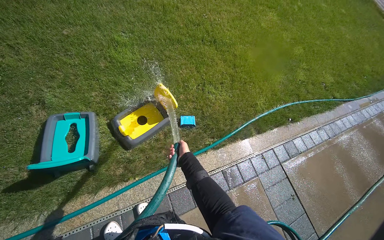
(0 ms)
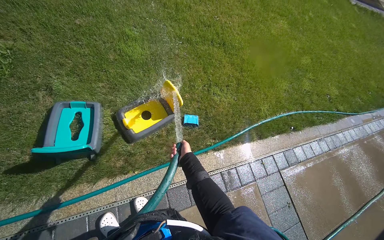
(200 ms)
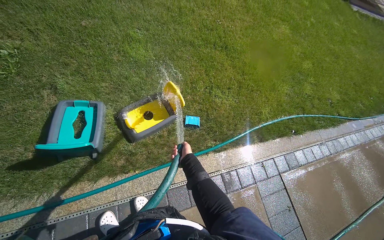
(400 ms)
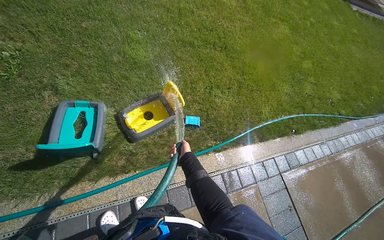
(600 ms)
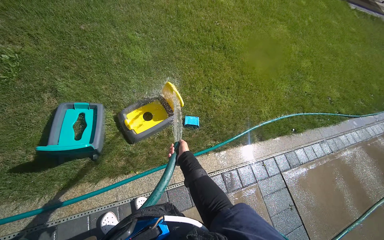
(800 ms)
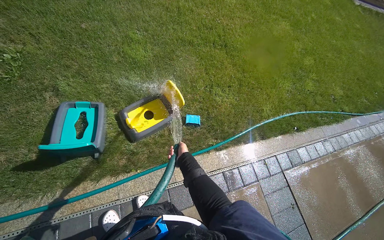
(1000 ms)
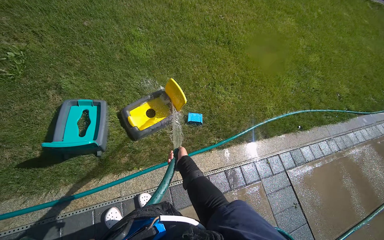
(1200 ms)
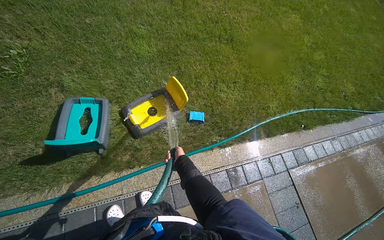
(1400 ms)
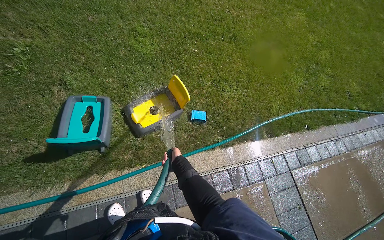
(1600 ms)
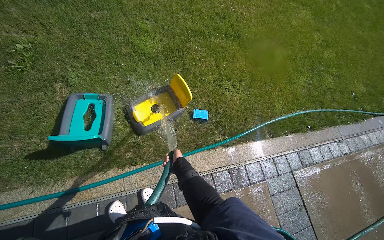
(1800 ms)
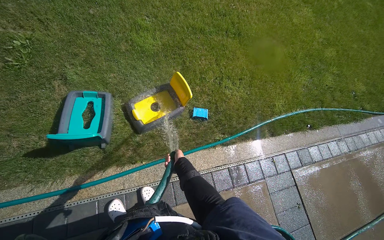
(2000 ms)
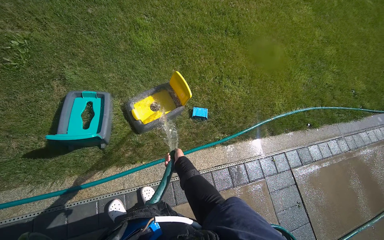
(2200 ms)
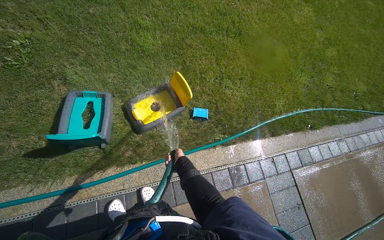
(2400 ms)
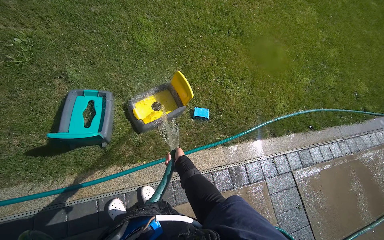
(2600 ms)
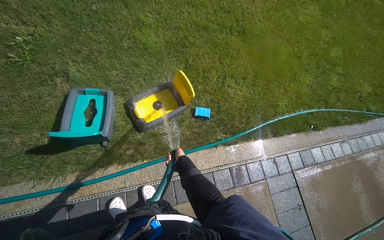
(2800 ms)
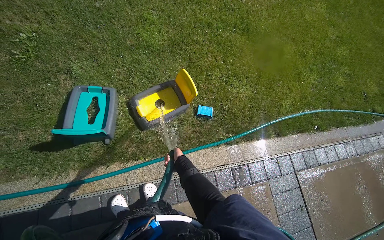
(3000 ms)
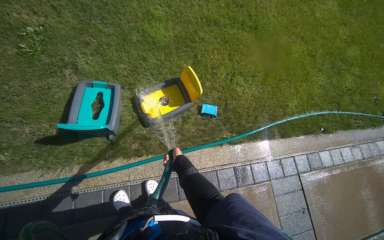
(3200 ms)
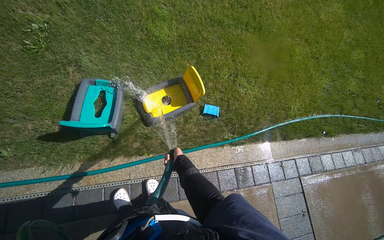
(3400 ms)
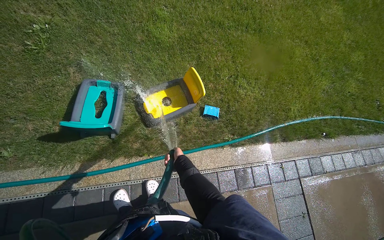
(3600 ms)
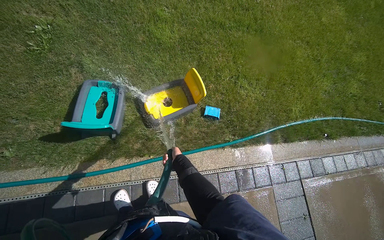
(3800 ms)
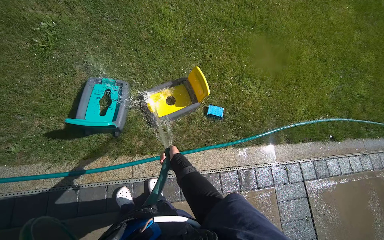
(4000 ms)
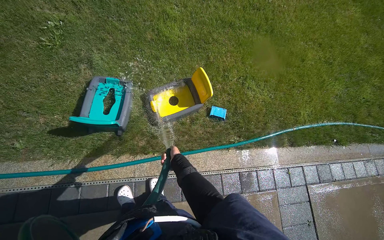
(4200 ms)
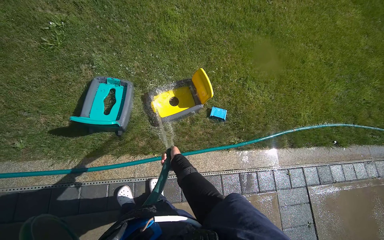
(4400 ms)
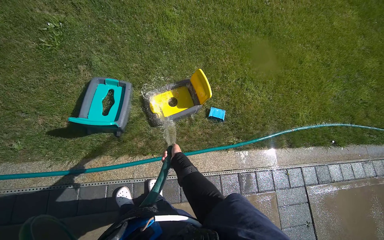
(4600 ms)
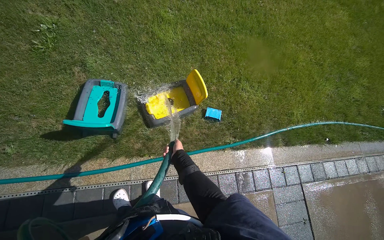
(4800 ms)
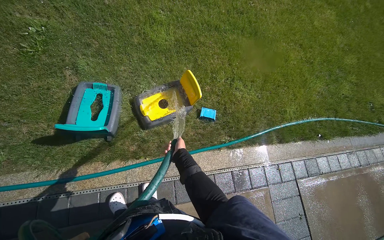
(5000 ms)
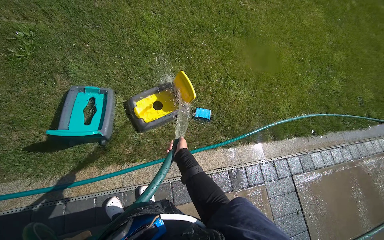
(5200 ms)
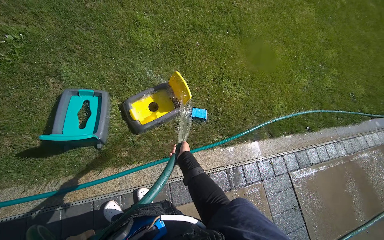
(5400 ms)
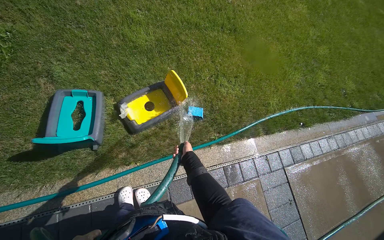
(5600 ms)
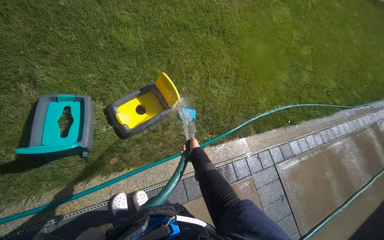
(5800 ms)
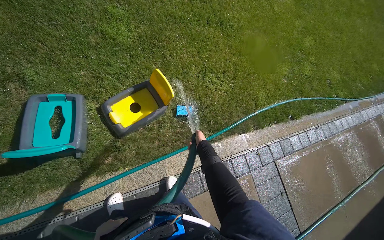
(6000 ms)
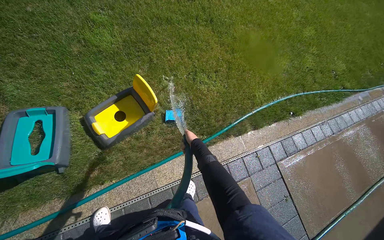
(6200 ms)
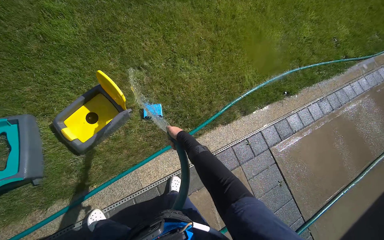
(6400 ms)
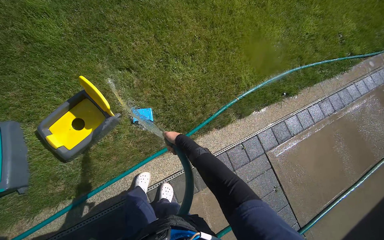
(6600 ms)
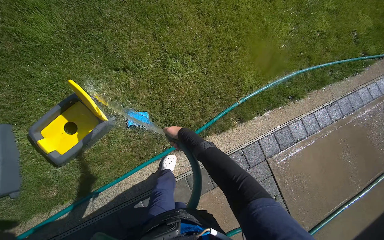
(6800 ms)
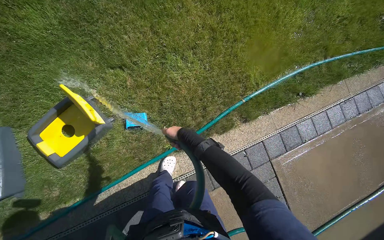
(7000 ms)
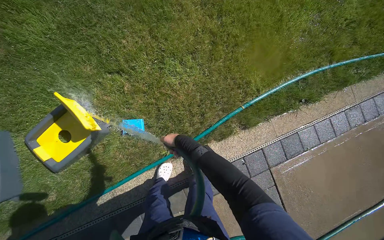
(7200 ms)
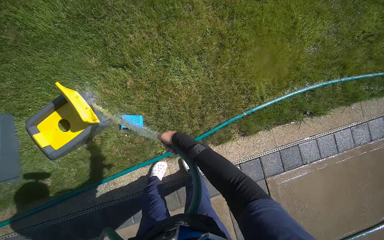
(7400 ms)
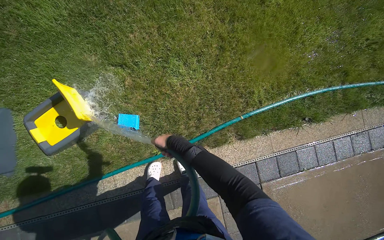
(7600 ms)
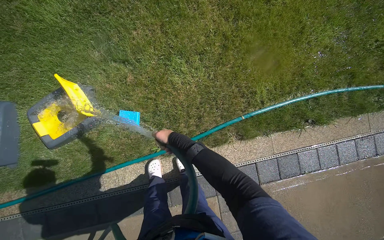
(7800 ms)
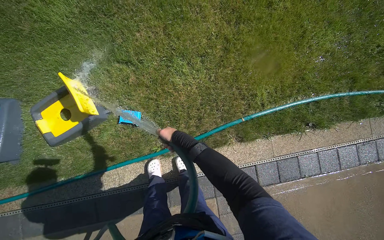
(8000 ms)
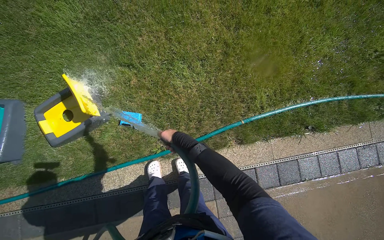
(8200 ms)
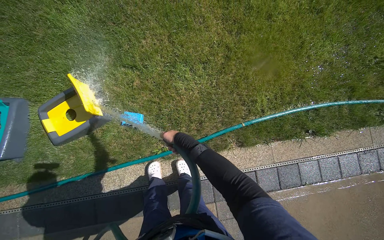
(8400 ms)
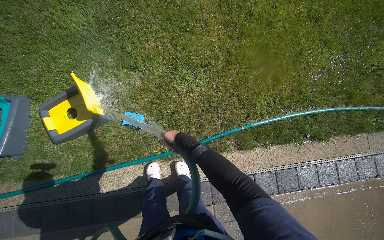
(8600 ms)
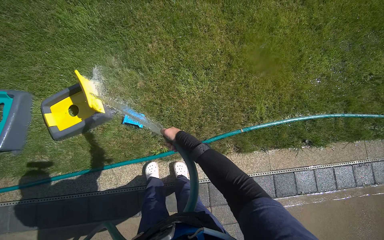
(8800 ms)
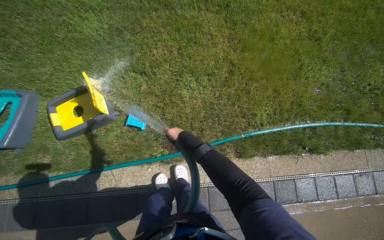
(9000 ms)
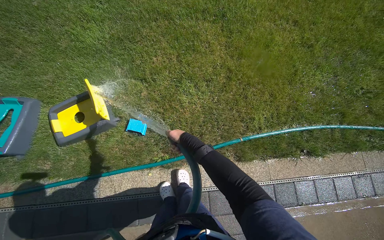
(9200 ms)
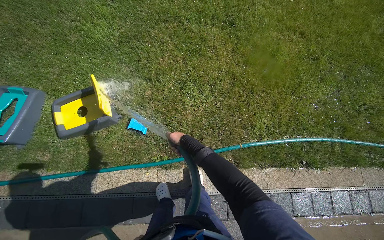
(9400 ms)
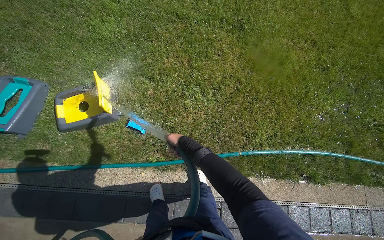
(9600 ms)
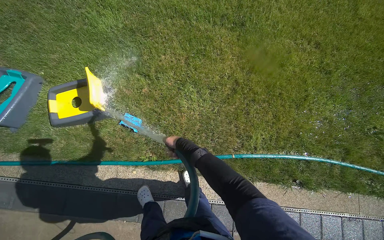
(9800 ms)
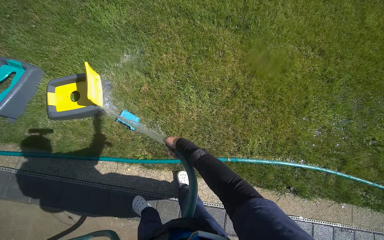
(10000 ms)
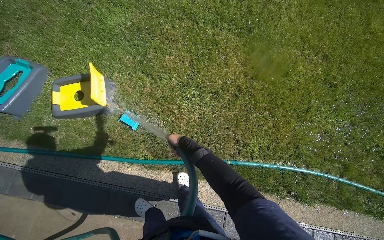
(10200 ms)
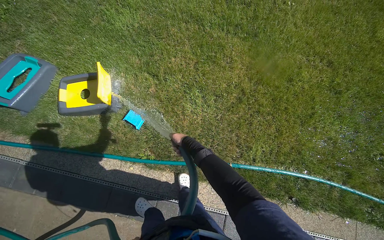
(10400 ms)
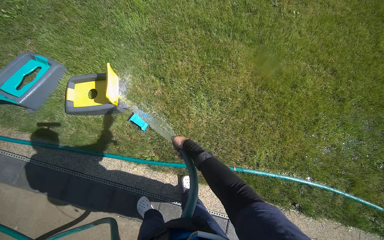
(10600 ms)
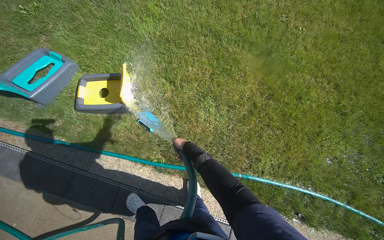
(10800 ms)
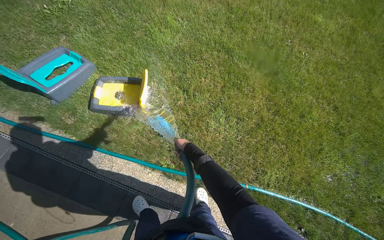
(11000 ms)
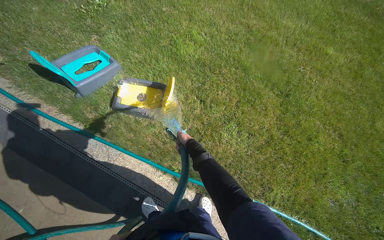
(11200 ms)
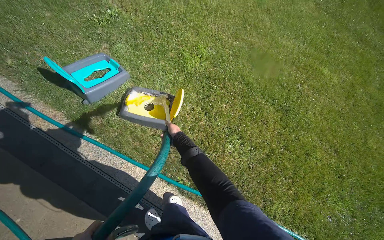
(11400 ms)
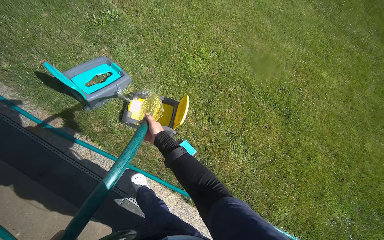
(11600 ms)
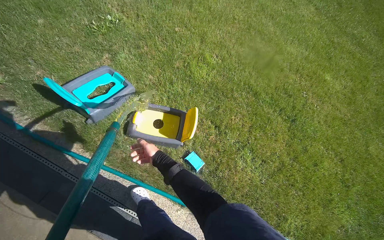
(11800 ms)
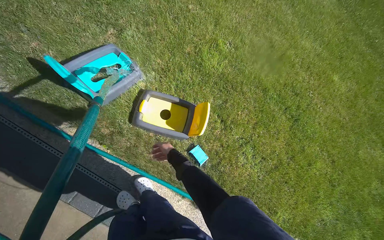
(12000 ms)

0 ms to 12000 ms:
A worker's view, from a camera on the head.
Job: managing trash.
The whole recording: Spraying water on recycling bins. The worker sprays water on the recycling bins and a sponge on the grass.
4400 ms to 6000 ms: The right hand moves to the right, about 25 cm.
6000 ms to 7600 ms: The wearer moves about 1 m. The view tilts approximately 15 degrees downward.
10400 ms to 12000 ms: The wearer moves to the left, some 1 m.

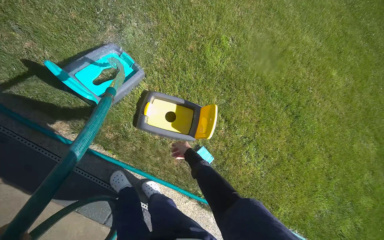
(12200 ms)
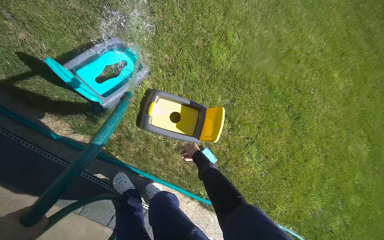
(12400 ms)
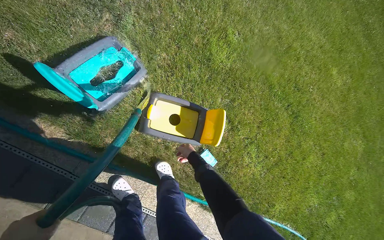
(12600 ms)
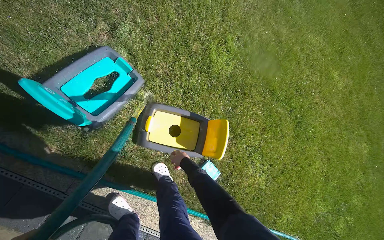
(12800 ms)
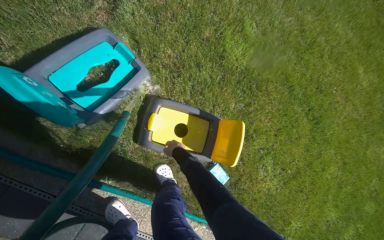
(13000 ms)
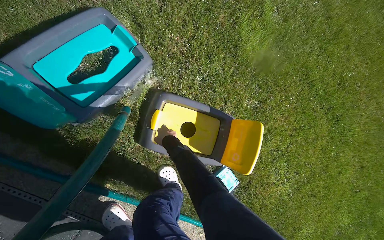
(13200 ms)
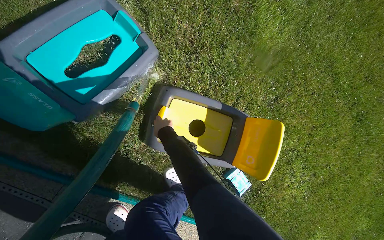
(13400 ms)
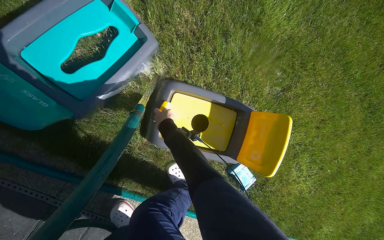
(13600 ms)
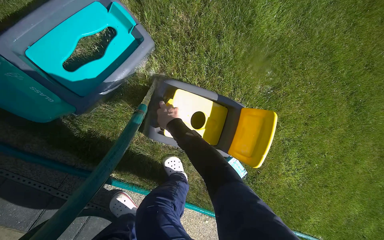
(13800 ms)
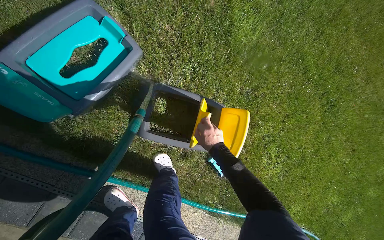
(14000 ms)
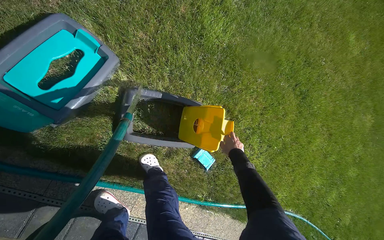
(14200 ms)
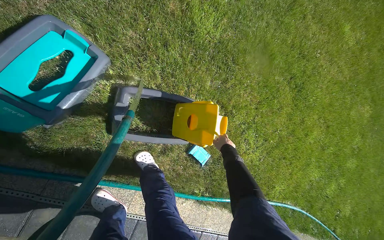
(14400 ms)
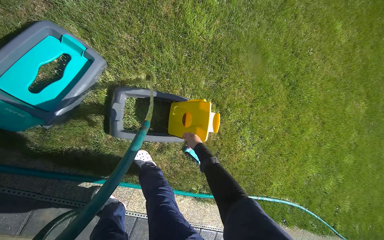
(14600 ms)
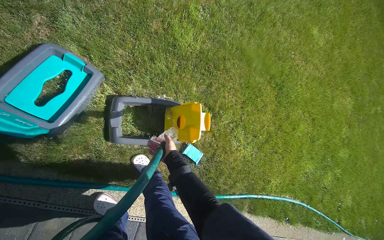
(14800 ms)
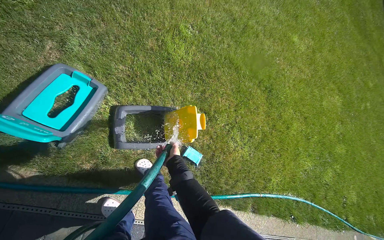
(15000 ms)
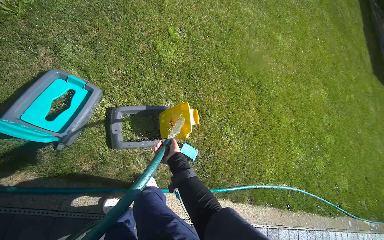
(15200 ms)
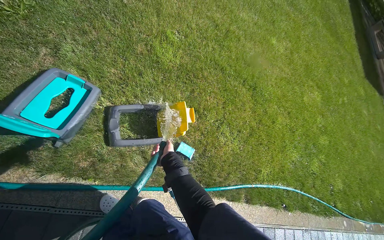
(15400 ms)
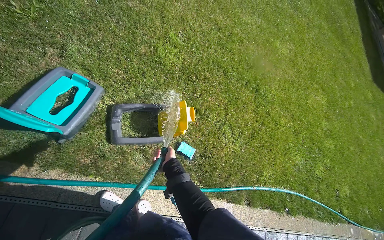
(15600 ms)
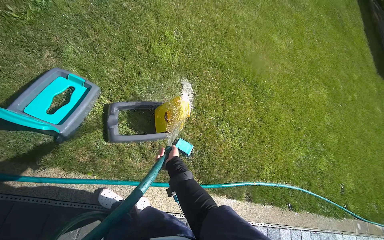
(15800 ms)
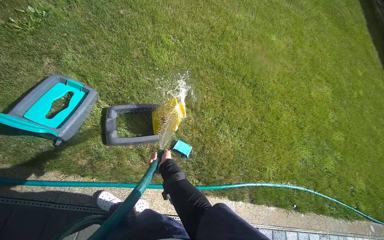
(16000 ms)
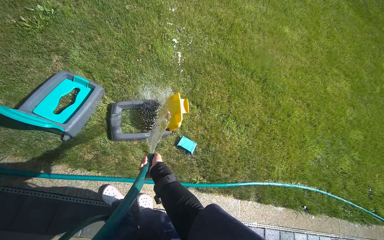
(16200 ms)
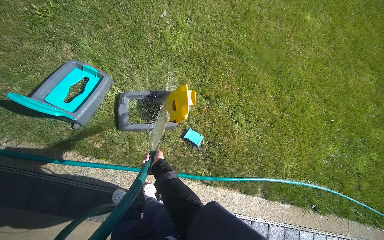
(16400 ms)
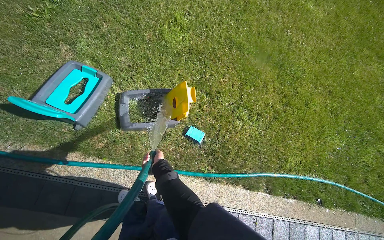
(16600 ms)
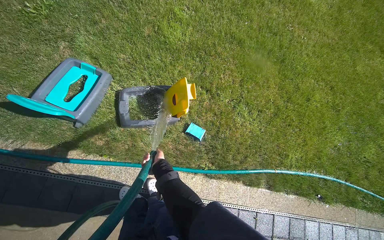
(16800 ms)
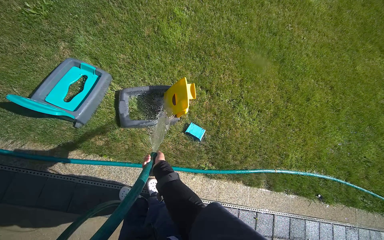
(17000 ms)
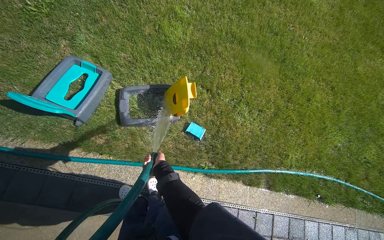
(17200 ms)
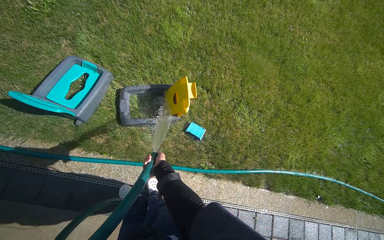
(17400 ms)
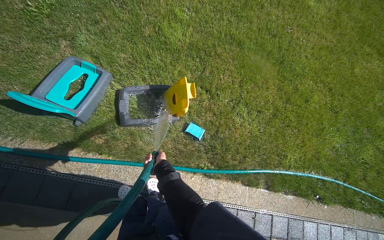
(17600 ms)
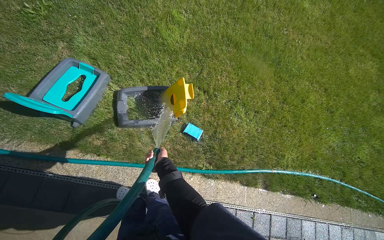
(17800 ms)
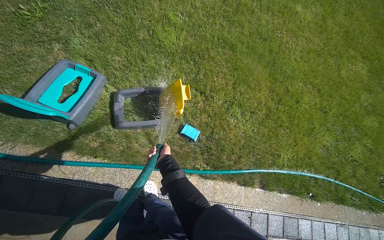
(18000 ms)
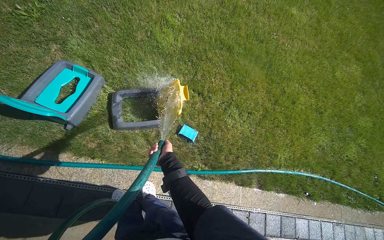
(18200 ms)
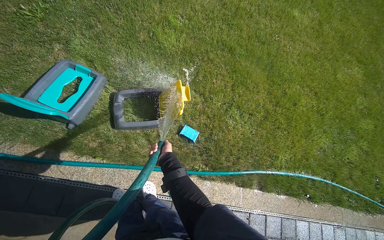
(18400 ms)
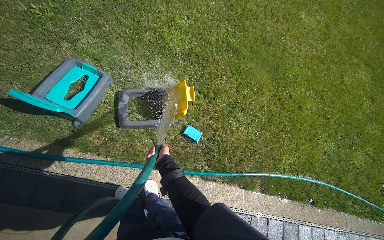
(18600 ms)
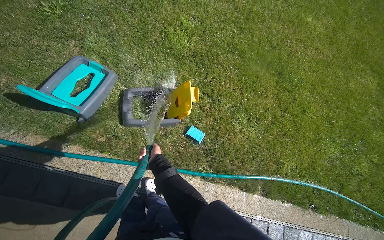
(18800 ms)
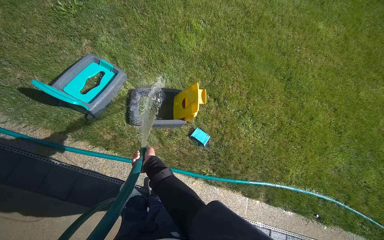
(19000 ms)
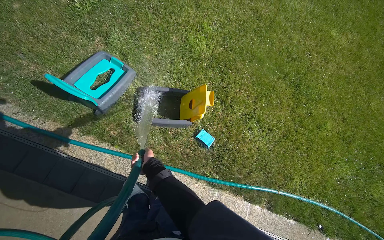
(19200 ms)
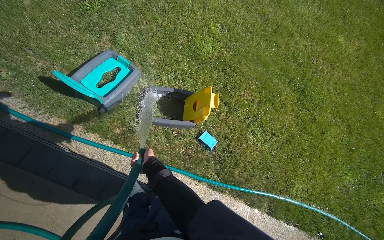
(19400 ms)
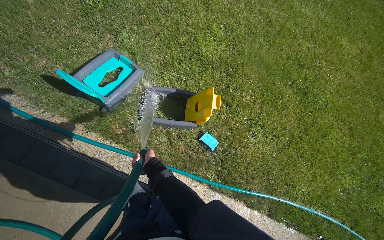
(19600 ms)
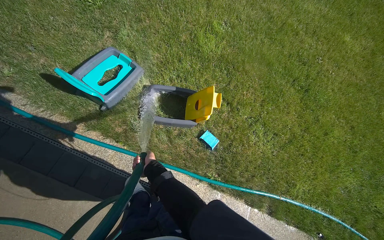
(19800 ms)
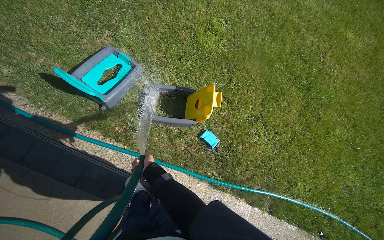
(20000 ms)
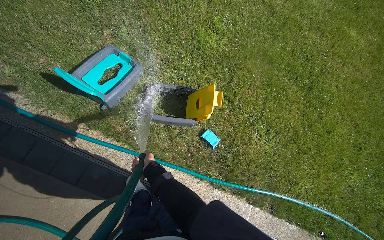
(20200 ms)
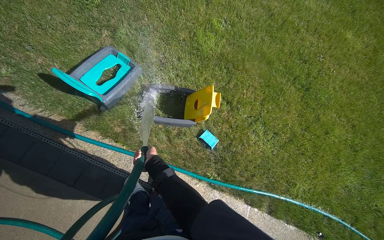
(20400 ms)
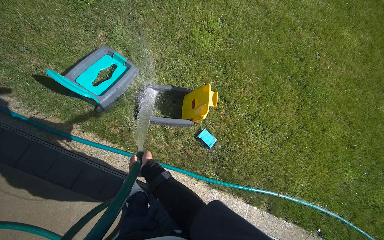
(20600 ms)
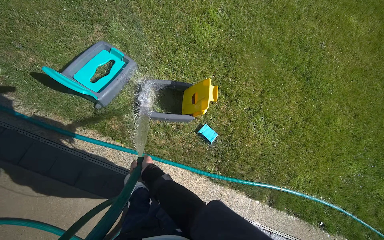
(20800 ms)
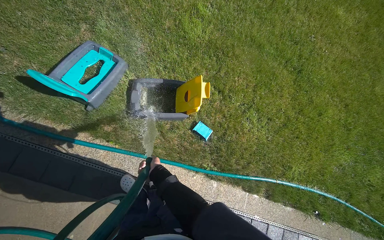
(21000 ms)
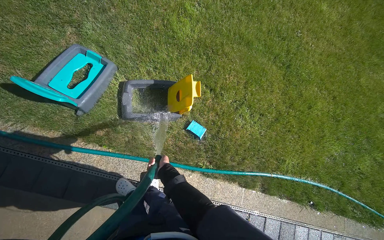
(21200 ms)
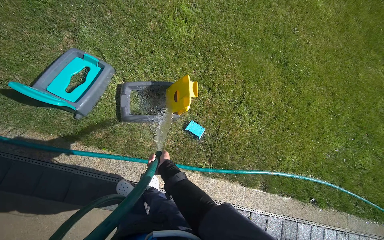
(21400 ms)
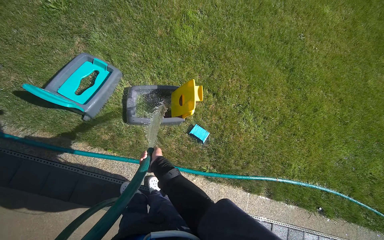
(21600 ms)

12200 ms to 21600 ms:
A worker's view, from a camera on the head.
Job: managing trash.
The whole recording: Spraying water on recycling bins. The worker sprays water on the recycling bins and a sponge on the grass.
12200 ms to 13800 ms: The head travels about 50 cm. The wearer looks some 15 degrees further downward.
13800 ms to 15400 ms: The camera is carried some 60 cm. The wearer looks approximately 15 degrees further upward.
18400 ms to 20000 ms: The right hand travels to the left by some 20 cm.
